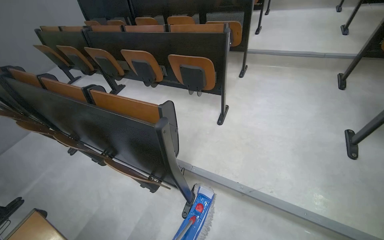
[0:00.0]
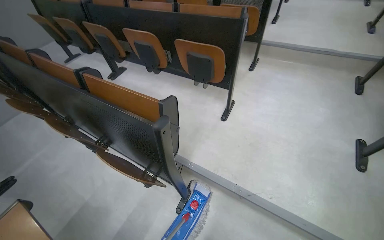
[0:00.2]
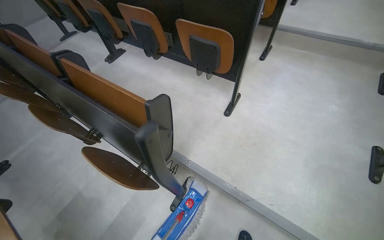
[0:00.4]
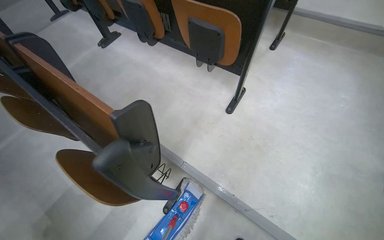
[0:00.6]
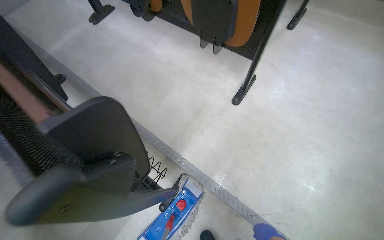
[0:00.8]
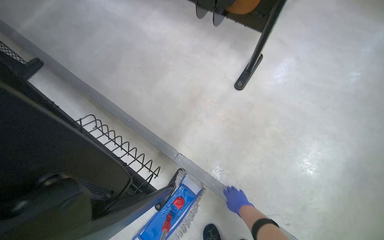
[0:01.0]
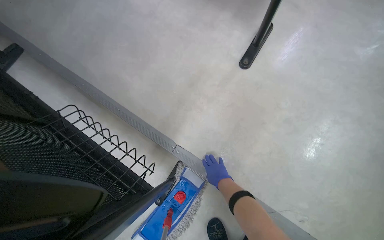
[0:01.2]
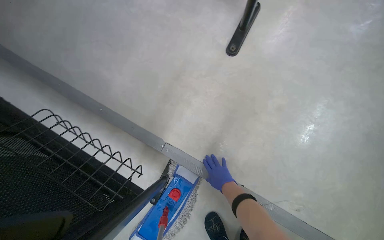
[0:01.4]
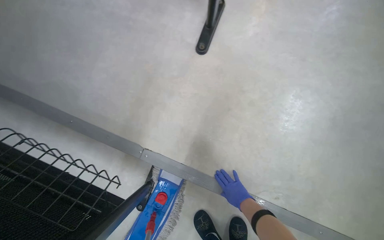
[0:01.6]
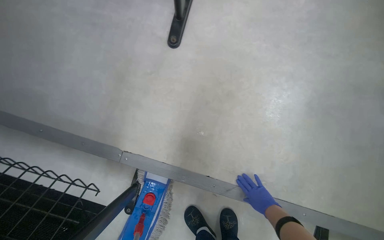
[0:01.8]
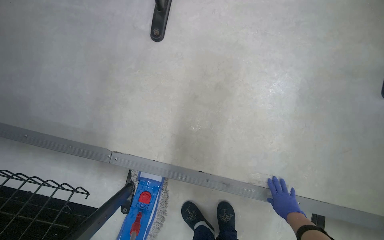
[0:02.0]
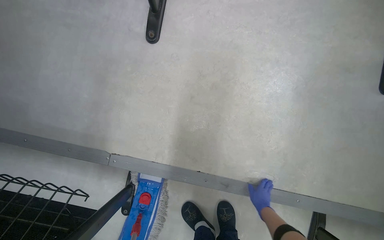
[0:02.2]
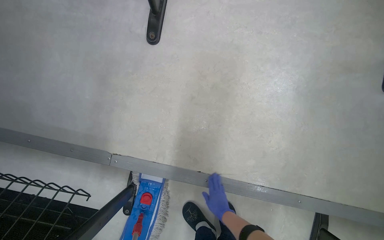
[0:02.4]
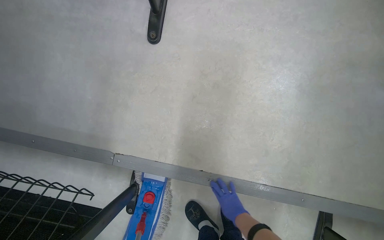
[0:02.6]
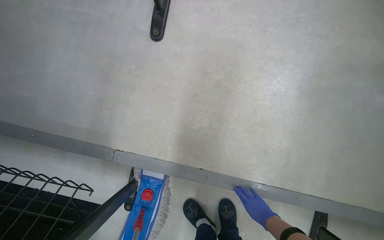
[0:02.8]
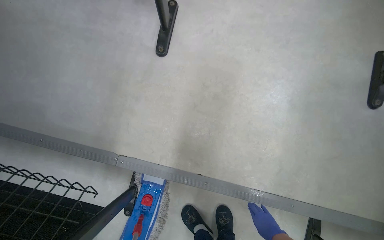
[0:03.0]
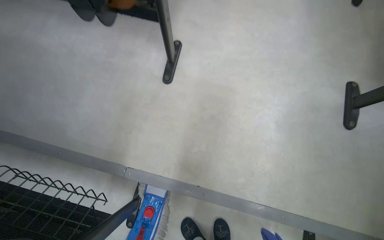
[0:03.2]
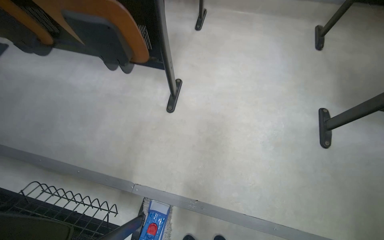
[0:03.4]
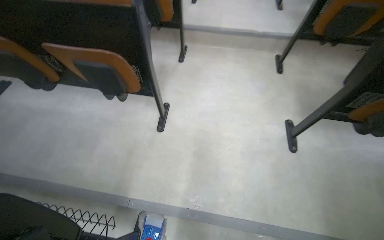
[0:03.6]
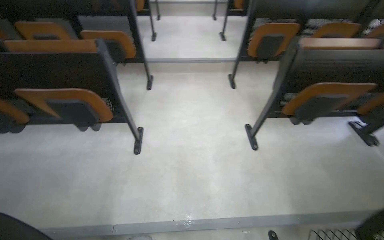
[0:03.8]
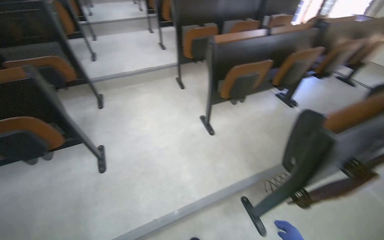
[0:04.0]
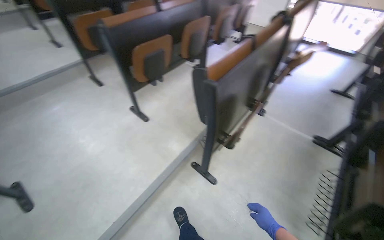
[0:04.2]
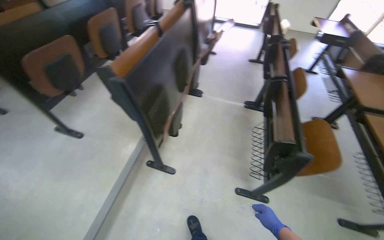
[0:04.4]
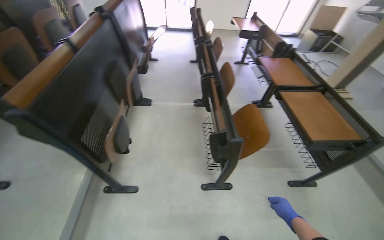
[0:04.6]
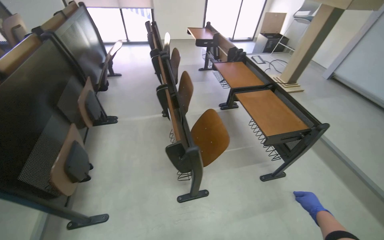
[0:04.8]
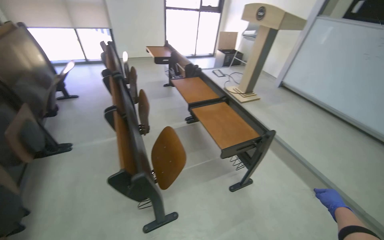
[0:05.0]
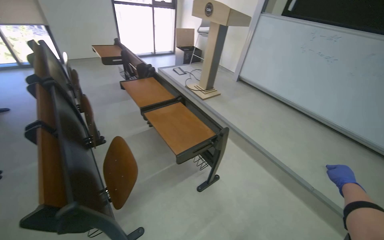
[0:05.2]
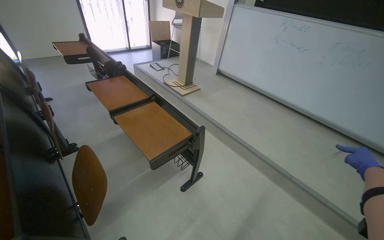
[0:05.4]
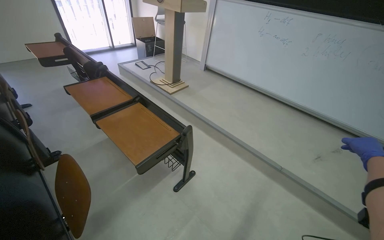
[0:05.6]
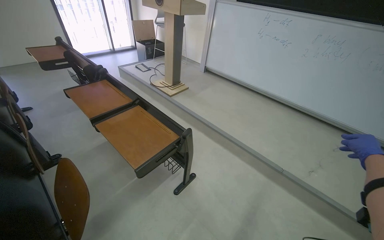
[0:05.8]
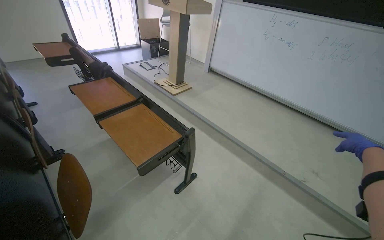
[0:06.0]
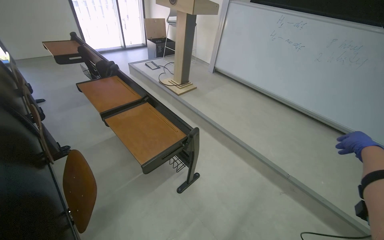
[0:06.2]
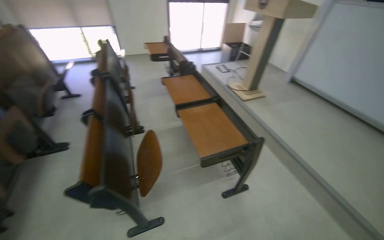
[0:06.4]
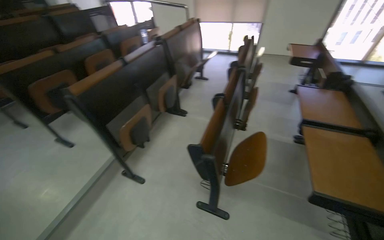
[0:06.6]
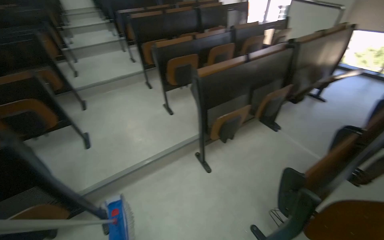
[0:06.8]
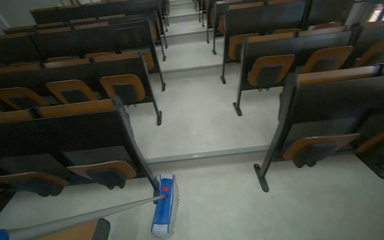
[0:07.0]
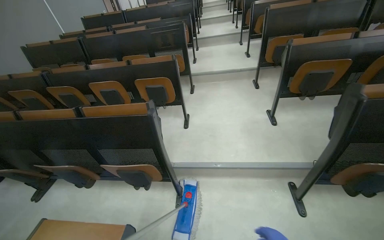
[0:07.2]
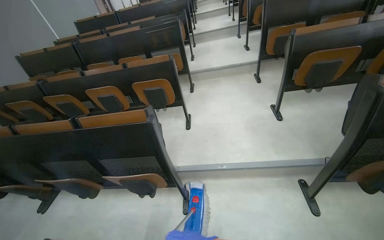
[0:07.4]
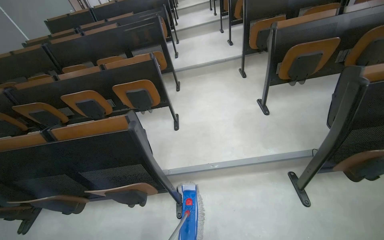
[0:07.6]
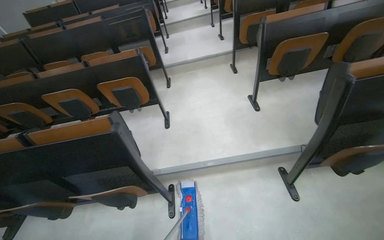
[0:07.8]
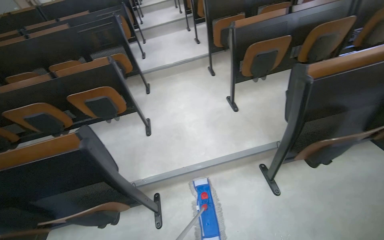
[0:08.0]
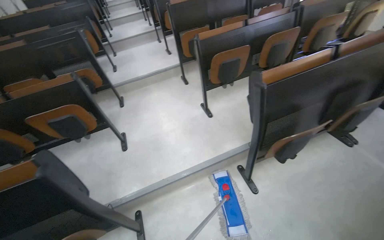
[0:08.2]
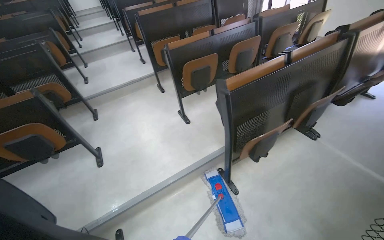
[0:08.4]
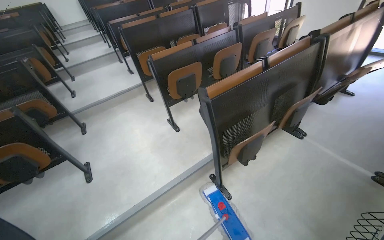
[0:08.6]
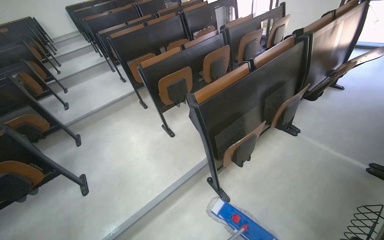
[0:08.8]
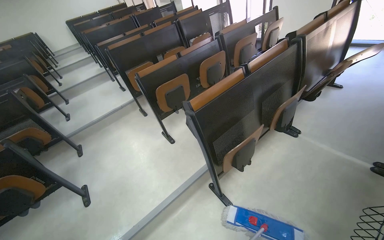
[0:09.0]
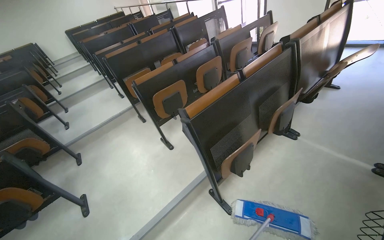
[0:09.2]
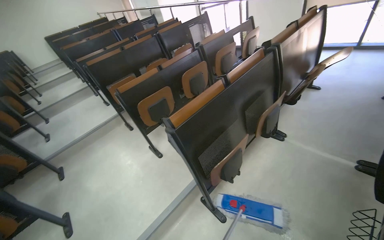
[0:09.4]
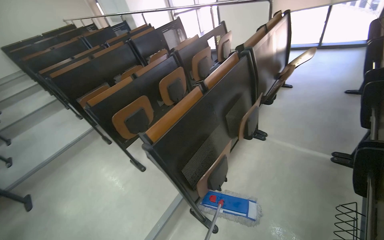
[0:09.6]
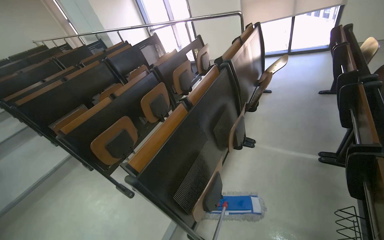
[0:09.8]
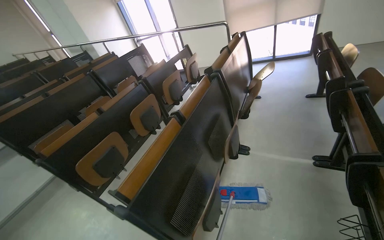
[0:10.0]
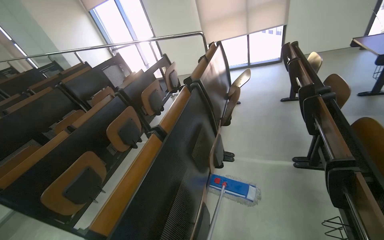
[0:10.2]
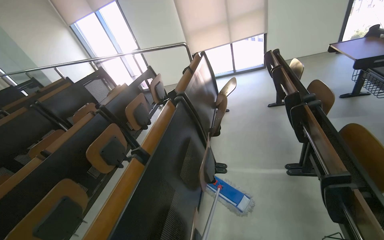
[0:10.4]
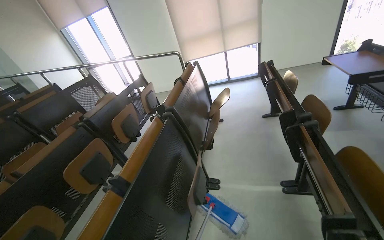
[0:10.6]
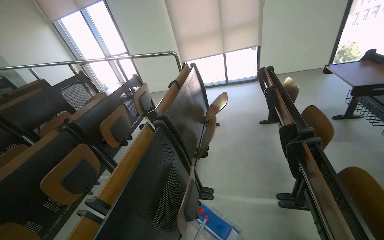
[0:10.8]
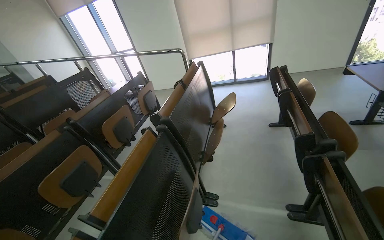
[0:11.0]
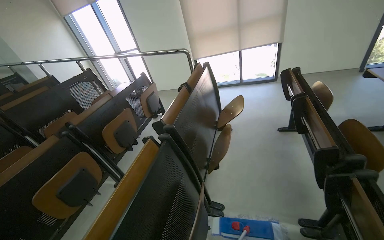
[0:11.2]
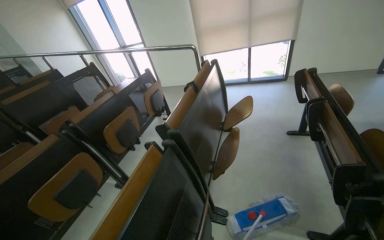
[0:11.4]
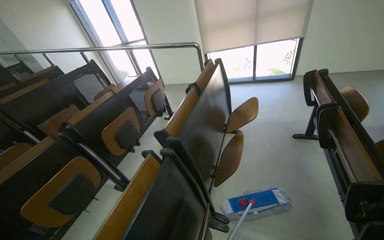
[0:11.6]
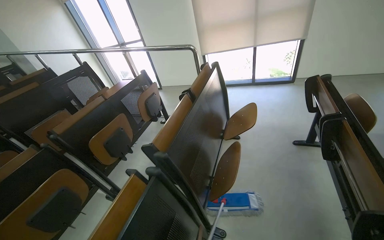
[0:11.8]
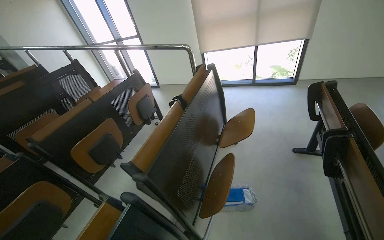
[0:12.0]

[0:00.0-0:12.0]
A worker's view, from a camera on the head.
Job: mopping floor.
The whole recording: Mopping classroom floor. The worker mops the floor in the classroom with a mop.
0:00.0 to 0:01.6: The camera is carried some 80 cm. The camera pitches downward, by roughly 35 degrees.
0:01.6 to 0:03.0: The right hand moves left and right over about 20 cm, changing direction 2 times.
0:03.0 to 0:04.4: The head travels roughly 1 m. The head rotates some 90 degrees to the right. The view tips upward by some 30 degrees.
0:04.4 to 0:06.0: The head travels approximately 80 cm. The head turns to the right by approximately 60 degrees.
0:06.0 to 0:07.6: The wearer moves roughly 70 cm. The wearer's head swings some 135 degrees to the left.
0:07.6 to 0:09.0: The head rotates some 35 degrees to the right.
0:09.0 to 0:10.4: The camera is carried roughly 50 cm. The head turns to the right by approximately 40 degrees. The view tilts roughly 15 degrees upward.
0:10.4 to 0:12.0: The head travels roughly 90 cm.

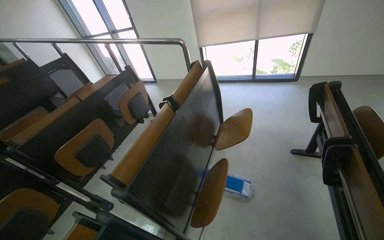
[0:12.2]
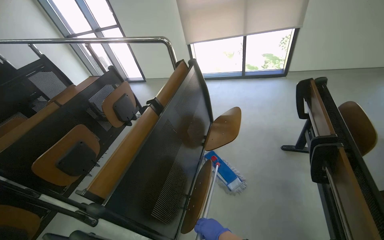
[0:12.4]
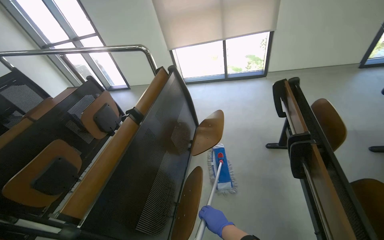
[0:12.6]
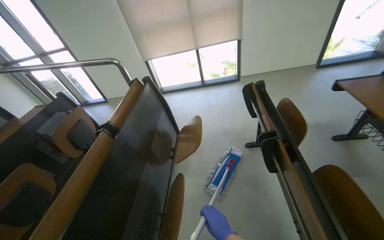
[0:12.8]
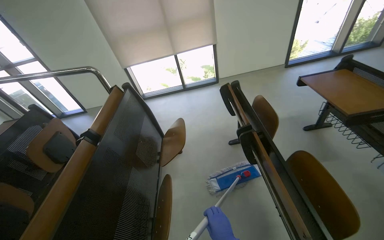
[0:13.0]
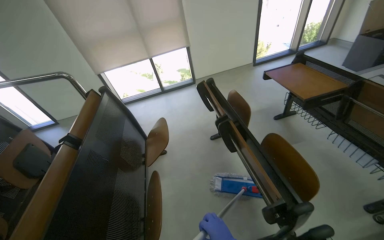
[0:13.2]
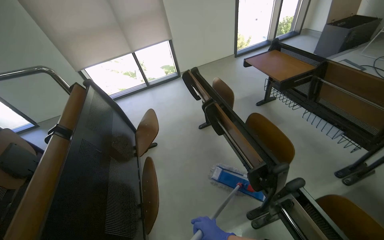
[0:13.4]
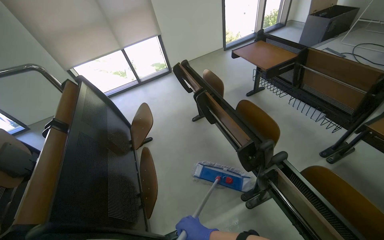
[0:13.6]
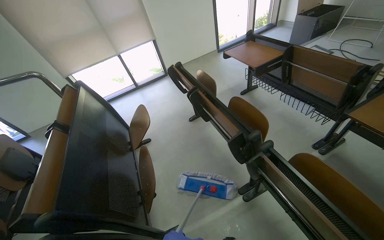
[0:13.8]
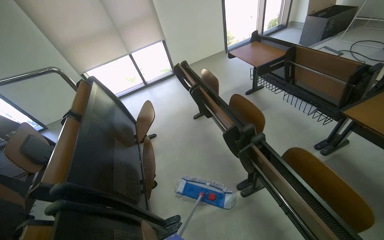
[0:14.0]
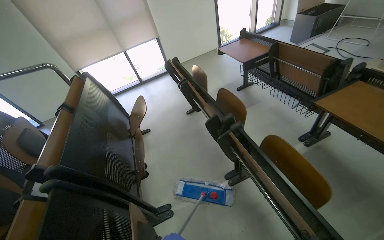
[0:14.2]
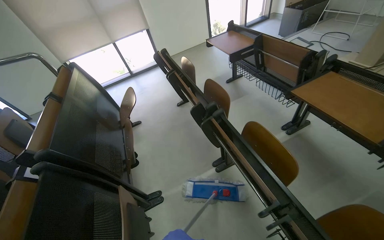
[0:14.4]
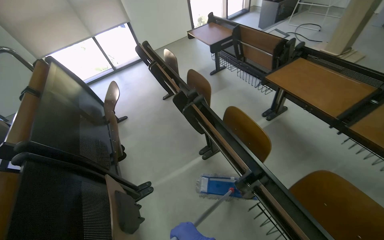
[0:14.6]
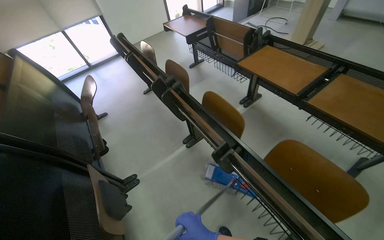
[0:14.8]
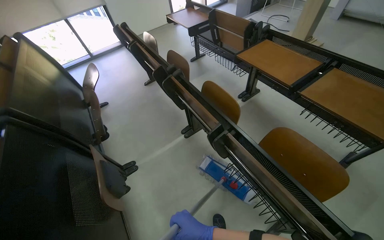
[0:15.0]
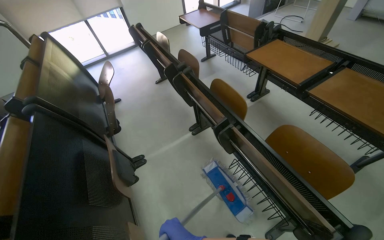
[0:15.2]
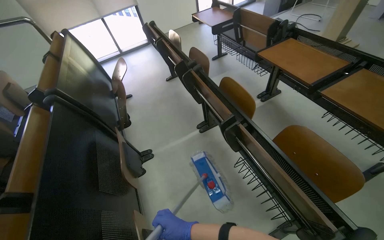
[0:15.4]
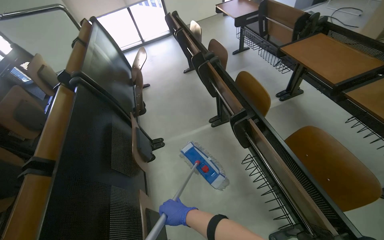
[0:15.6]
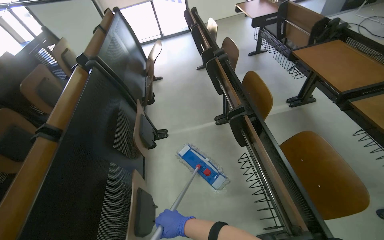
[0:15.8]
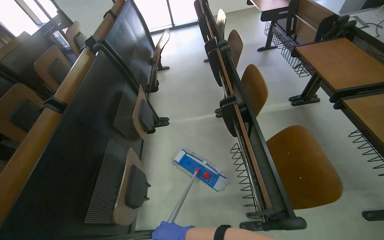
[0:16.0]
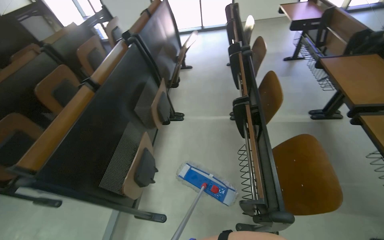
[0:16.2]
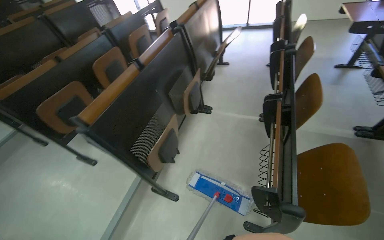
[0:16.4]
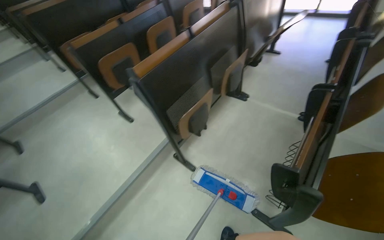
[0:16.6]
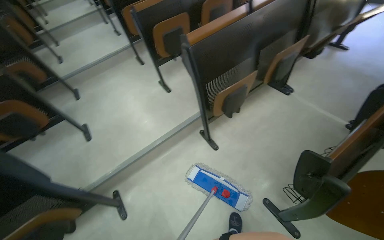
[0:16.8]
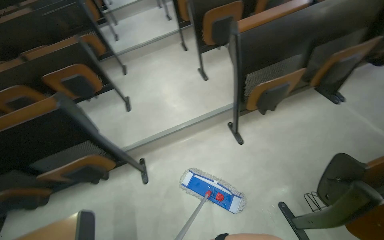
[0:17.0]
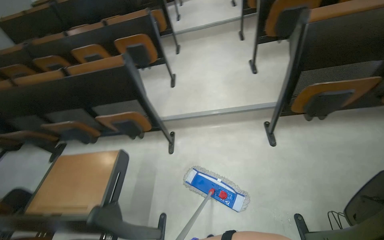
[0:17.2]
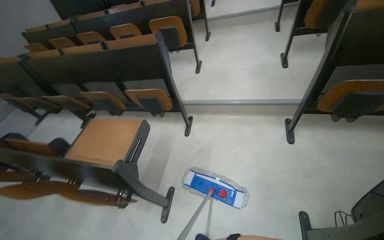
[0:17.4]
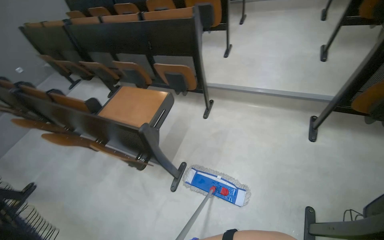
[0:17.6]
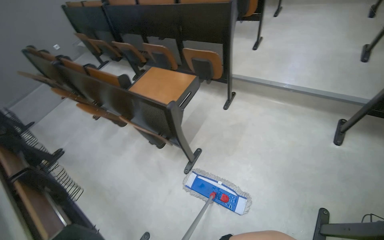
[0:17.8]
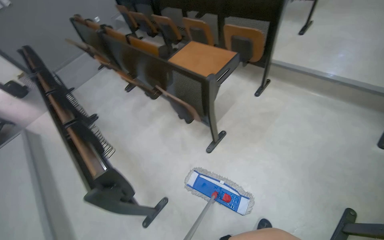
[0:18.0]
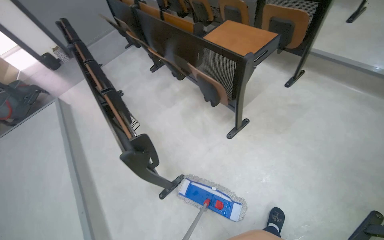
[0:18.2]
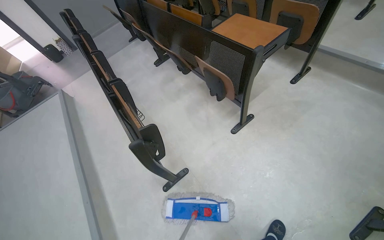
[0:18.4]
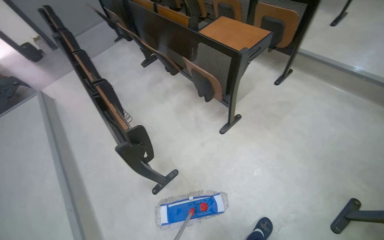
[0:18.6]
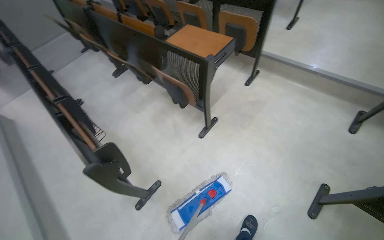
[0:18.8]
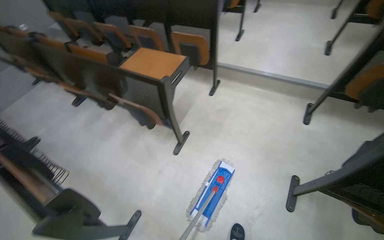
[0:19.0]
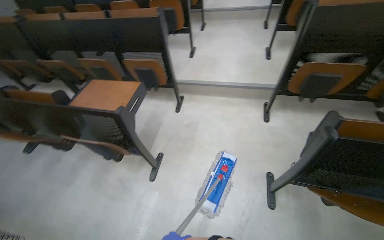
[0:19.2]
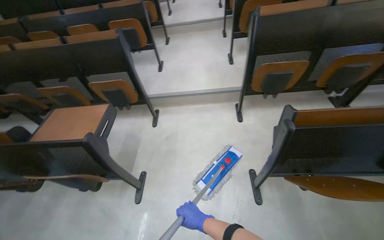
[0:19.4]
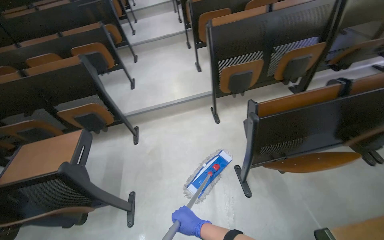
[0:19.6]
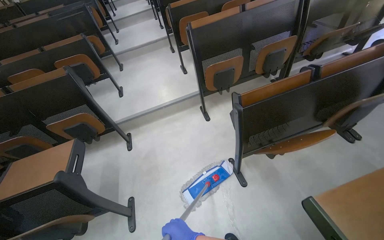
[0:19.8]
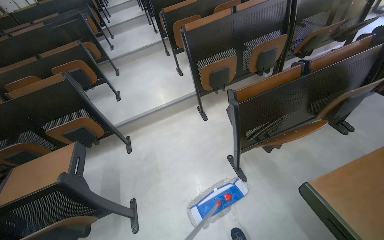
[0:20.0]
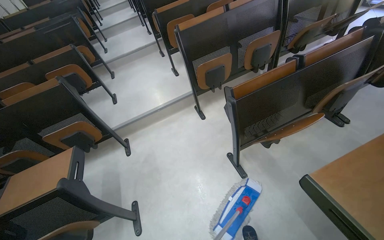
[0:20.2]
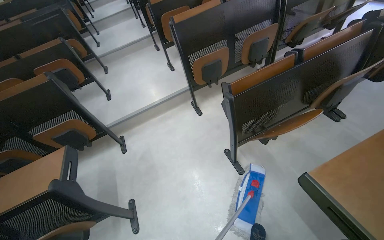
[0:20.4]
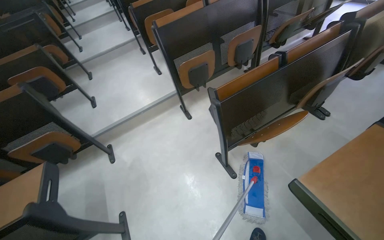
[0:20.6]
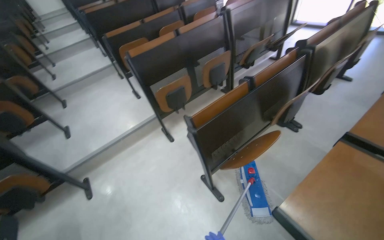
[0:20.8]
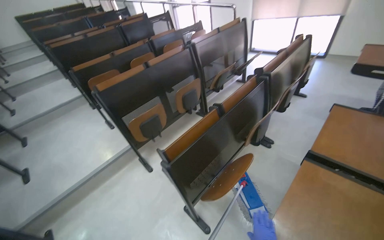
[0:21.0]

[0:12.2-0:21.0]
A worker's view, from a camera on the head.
Job: mopping floor.
The whole recording: Mopping classroom floor. The worker mops the floor in the classroom with a mop.
0:12.2 to 0:13.6: The wearer's head swings approximately 45 degrees to the right.
0:13.6 to 0:15.2: The camera is carried approximately 70 cm.
0:15.2 to 0:16.6: The camera travels roughly 60 cm. The head rotates approximately 65 degrees to the left.
0:16.6 to 0:18.0: The camera is carried about 70 cm. The head turns to the left by approximately 95 degrees. The view tips downward by about 25 degrees.
0:18.0 to 0:19.6: The head turns to the right by some 55 degrees. The view tilts about 15 degrees upward.
0:19.6 to 0:21.0: The wearer looks roughly 35 degrees further to the right. The view tips upward by some 15 degrees.
